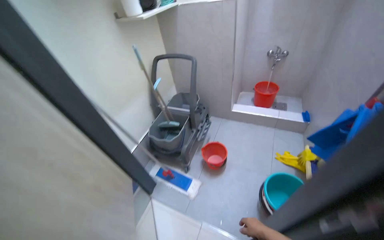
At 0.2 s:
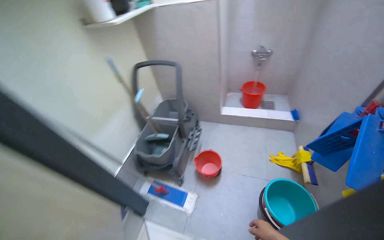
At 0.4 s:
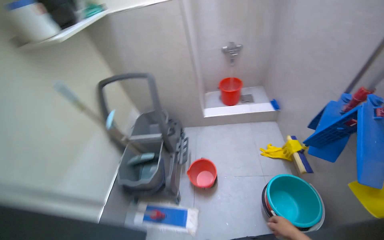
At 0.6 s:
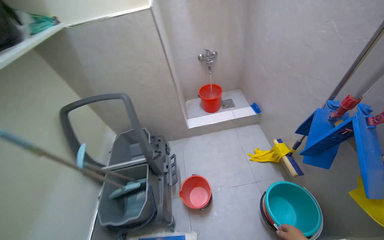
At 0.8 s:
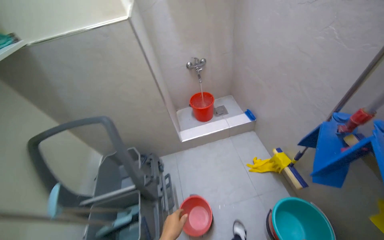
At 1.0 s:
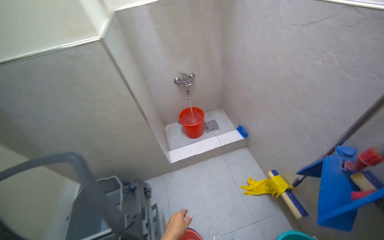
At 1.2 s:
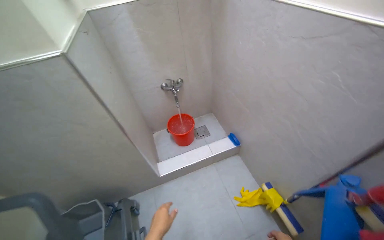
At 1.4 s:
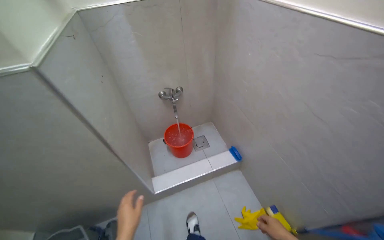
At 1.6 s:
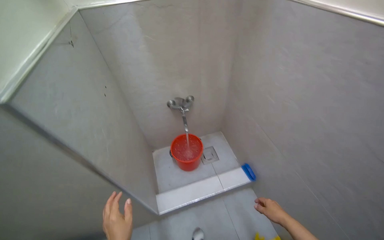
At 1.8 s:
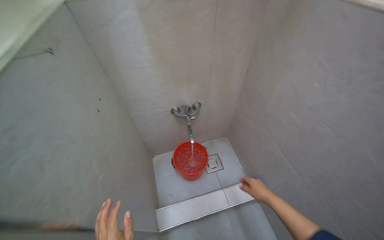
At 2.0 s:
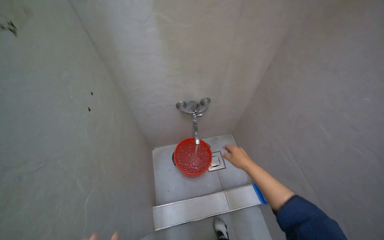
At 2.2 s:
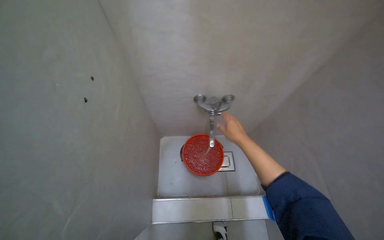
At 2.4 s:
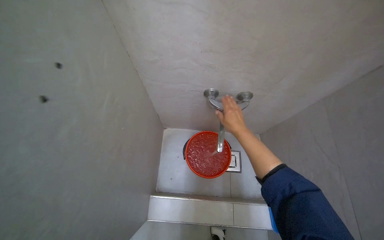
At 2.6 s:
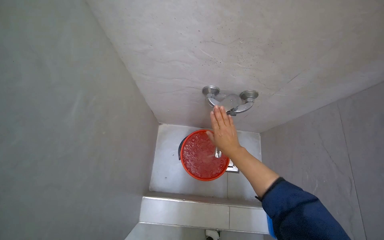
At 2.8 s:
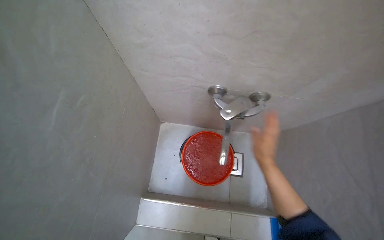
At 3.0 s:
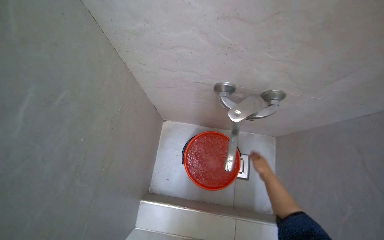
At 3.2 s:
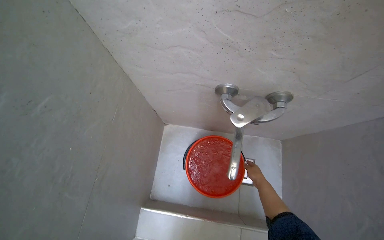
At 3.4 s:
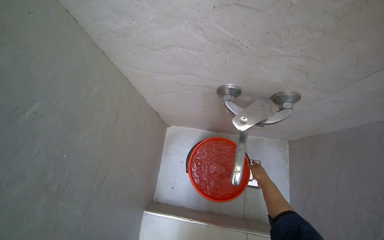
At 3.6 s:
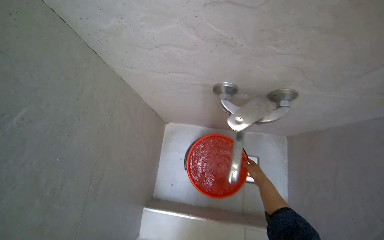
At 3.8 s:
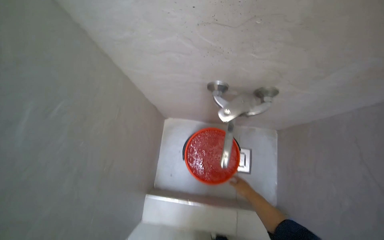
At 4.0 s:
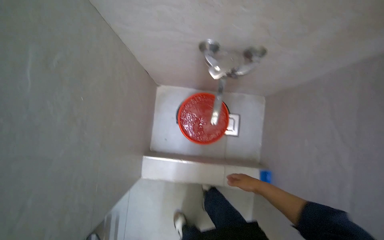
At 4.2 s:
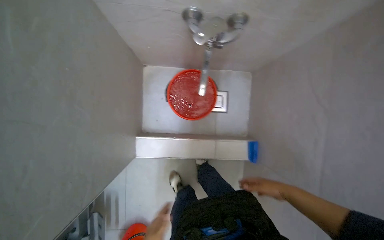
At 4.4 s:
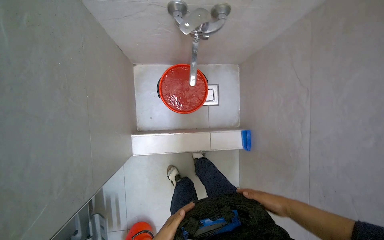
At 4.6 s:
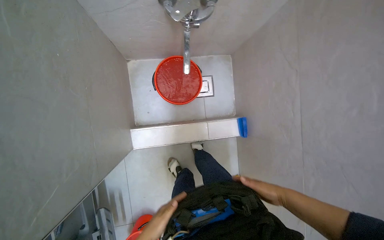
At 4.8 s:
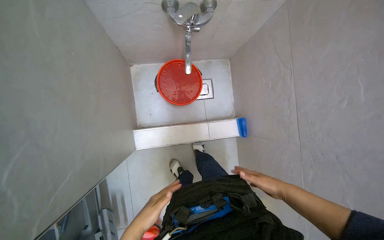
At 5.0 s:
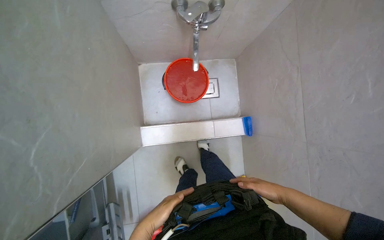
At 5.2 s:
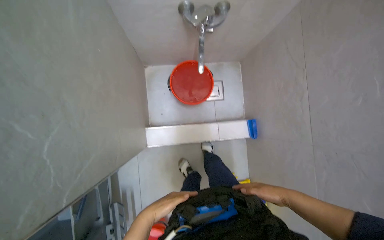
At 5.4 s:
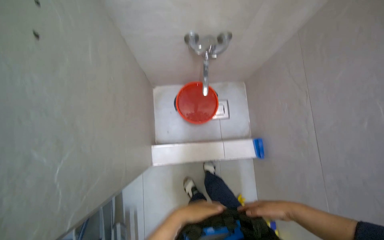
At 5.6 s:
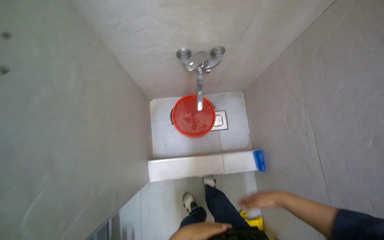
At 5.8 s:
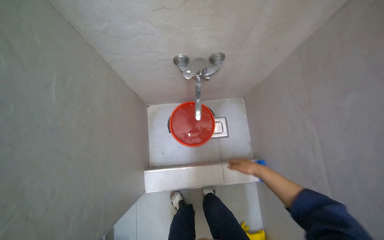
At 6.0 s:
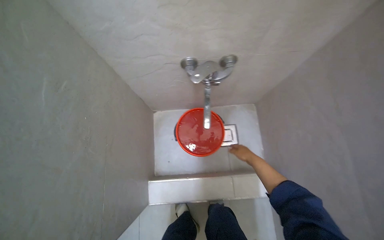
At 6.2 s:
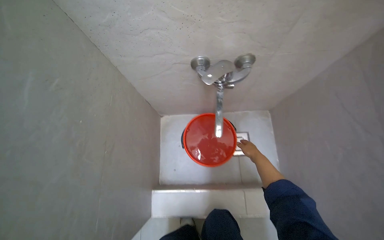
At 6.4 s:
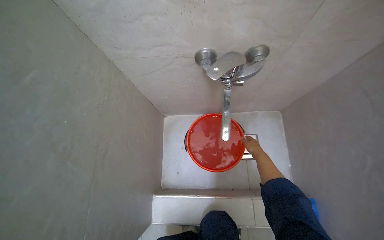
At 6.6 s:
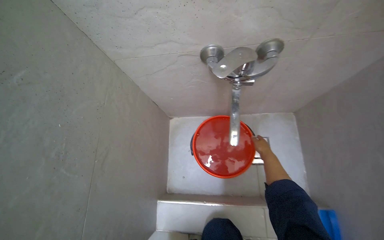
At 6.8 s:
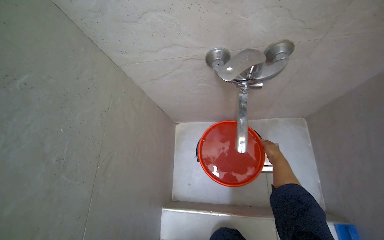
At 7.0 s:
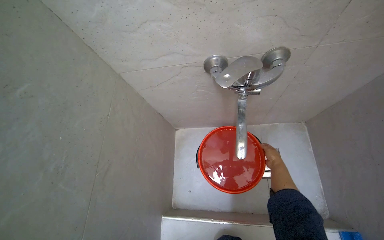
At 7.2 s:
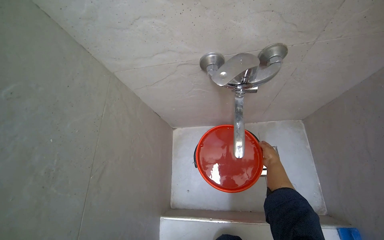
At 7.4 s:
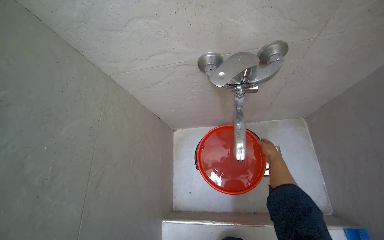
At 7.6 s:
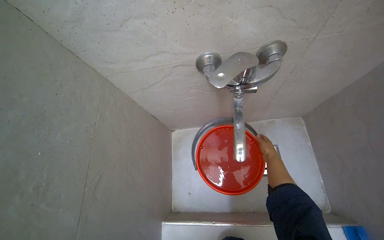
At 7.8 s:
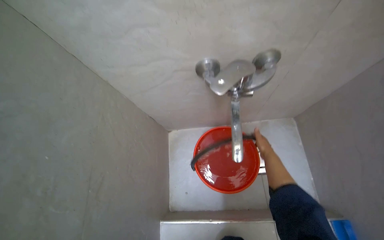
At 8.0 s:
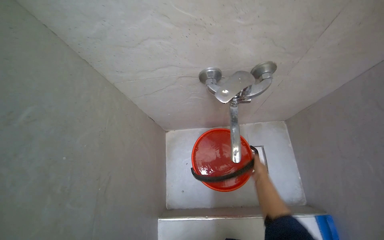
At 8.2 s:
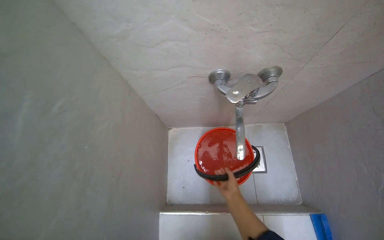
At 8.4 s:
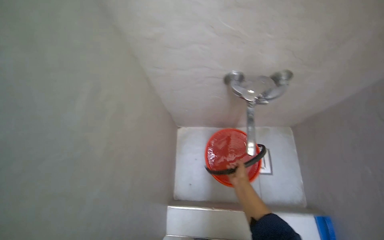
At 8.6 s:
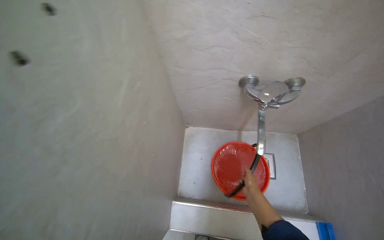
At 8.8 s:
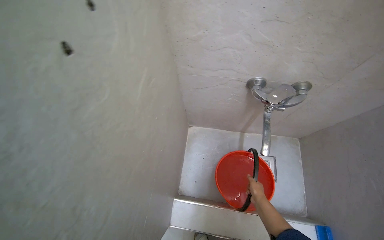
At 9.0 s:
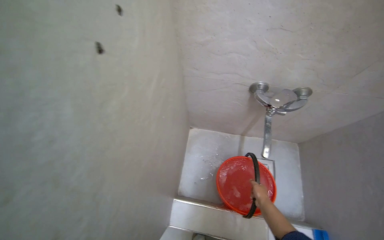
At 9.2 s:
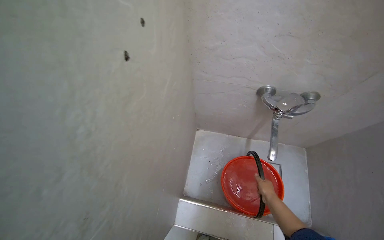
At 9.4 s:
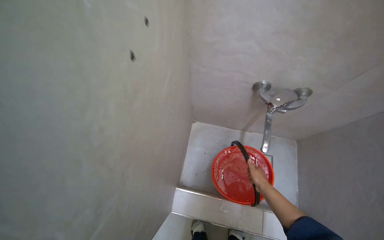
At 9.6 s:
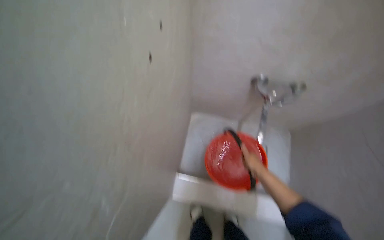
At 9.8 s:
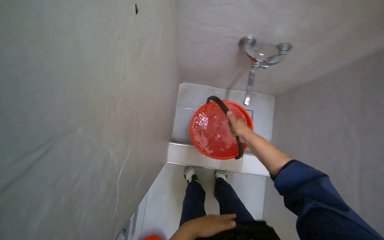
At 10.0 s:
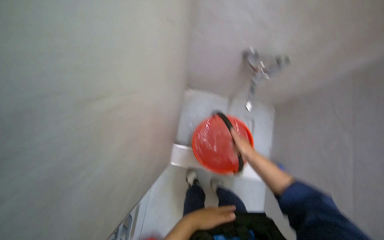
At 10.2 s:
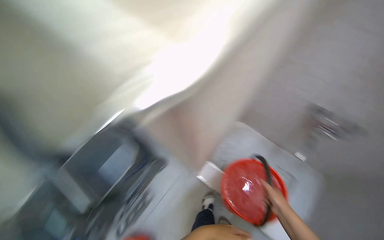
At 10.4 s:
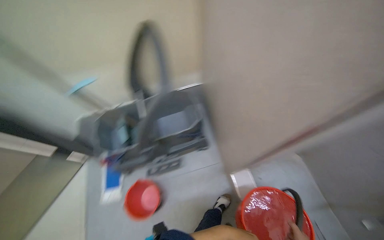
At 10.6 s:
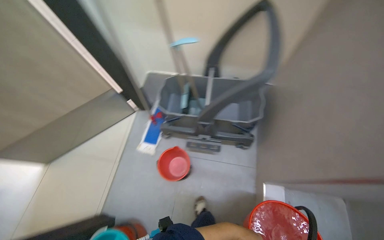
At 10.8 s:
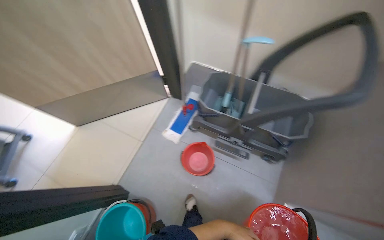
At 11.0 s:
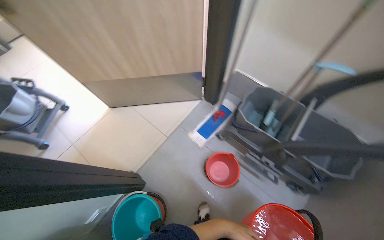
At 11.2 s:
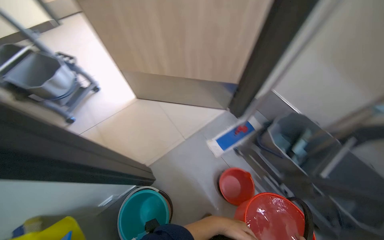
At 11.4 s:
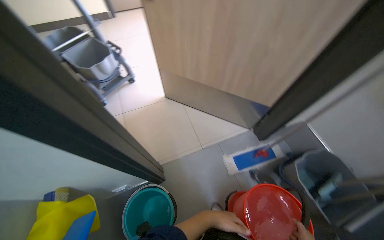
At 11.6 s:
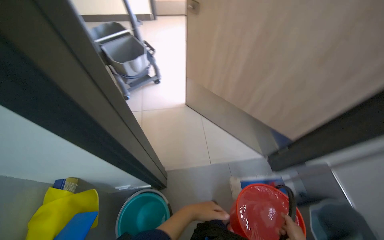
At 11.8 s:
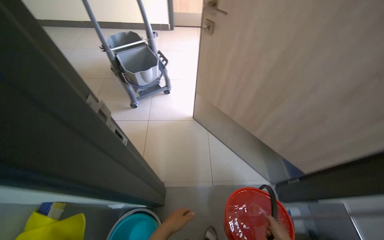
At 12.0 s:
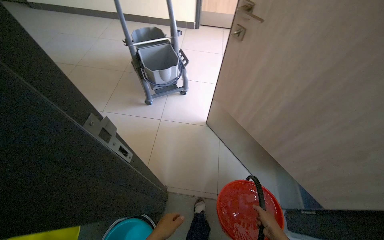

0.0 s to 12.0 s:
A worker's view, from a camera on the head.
Job: preparing cleaning supplies.
The whole recording: Filling cleaning buckets with water. The worker fills cleaning buckets with water from a faucet.
0.0 to 1.6 s: The head travels approximately 1 m. The head rotates roughly 40 degrees to the right.
1.6 to 3.0 s: The camera is carried roughly 70 cm. The camera pitches downward, by some 25 degrees. The scene rotates clockwise by roughly 25 degrees.
3.0 to 4.4 s: The view tips downward by roughly 20 degrees. The right hand goes approximately 50 cm down the picture and nearer to the camera.
4.4 to 6.0 s: The view tilts some 15 degrees upward. The right hand moves up the picture, farther from the camera and to the left, roughly 35 cm.
7.6 to 9.0 s: The right hand moves down the picture, roughly 15 cm.
9.0 to 10.4 s: The head turns to the left by roughly 50 degrees.
10.4 to 12.0 s: The camera is carried some 90 cm. The wearer's head swings about 120 degrees to the left.

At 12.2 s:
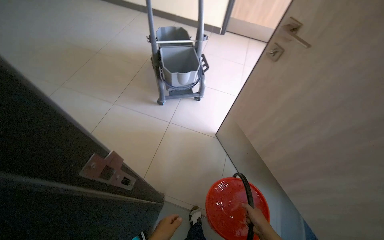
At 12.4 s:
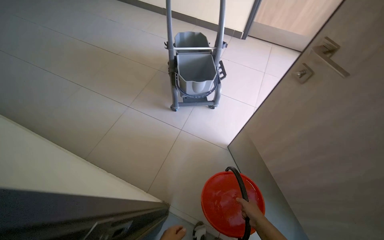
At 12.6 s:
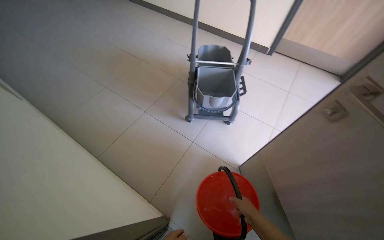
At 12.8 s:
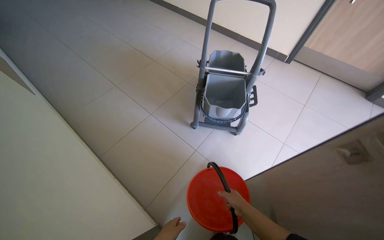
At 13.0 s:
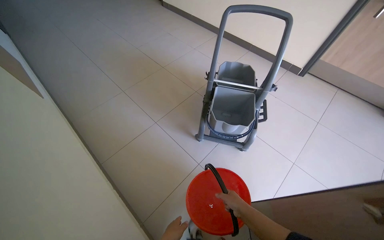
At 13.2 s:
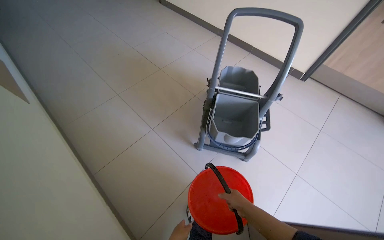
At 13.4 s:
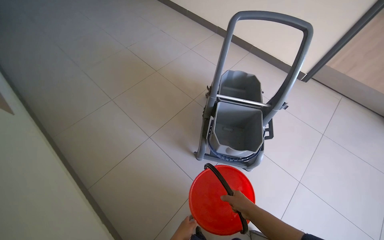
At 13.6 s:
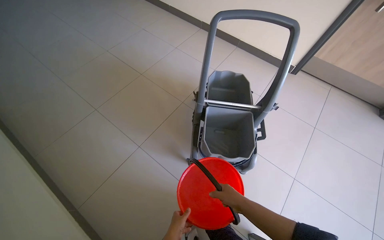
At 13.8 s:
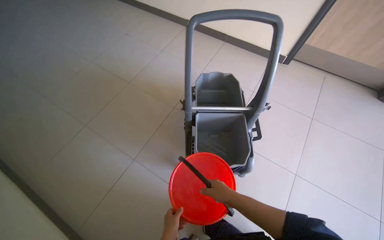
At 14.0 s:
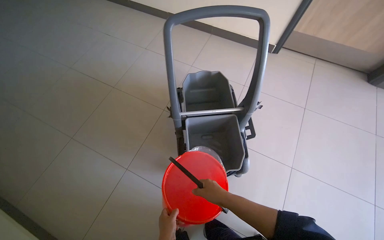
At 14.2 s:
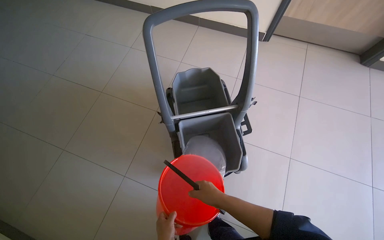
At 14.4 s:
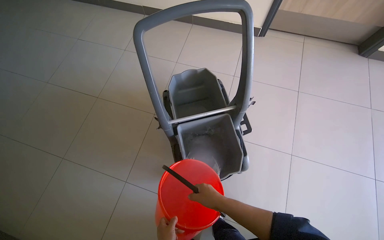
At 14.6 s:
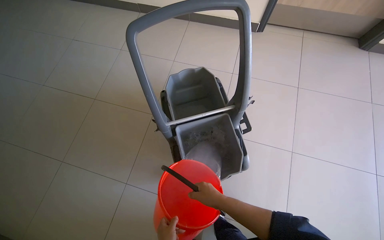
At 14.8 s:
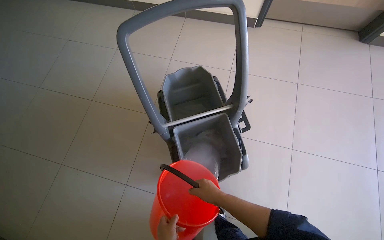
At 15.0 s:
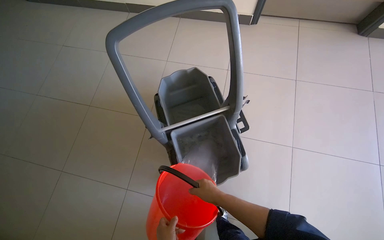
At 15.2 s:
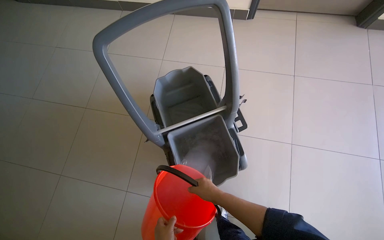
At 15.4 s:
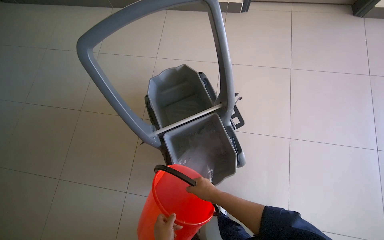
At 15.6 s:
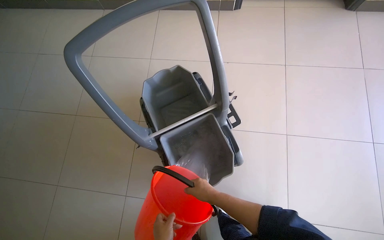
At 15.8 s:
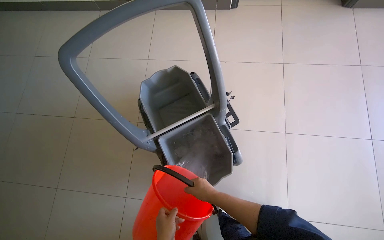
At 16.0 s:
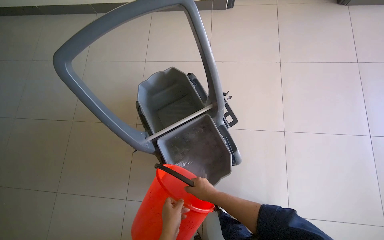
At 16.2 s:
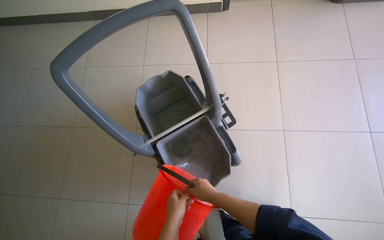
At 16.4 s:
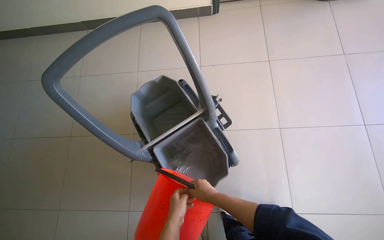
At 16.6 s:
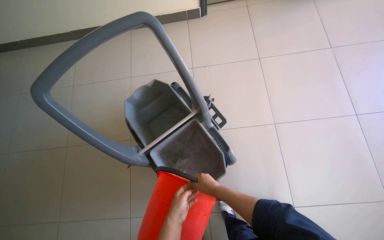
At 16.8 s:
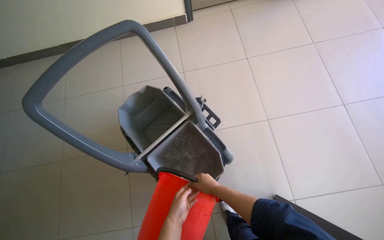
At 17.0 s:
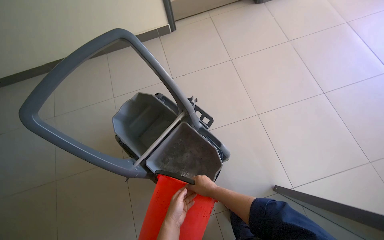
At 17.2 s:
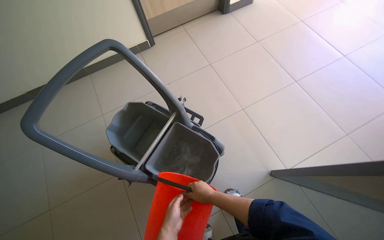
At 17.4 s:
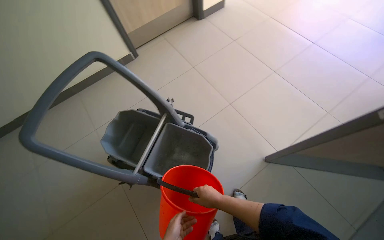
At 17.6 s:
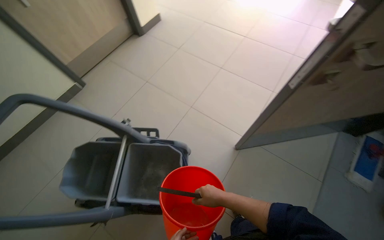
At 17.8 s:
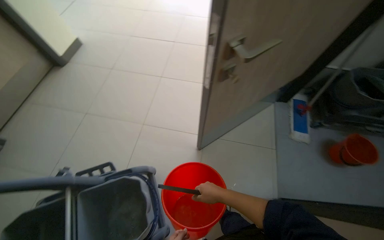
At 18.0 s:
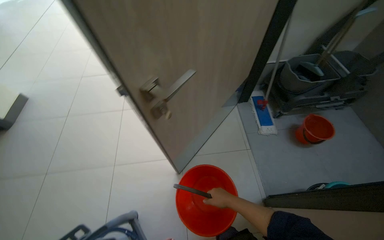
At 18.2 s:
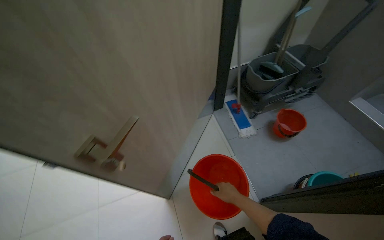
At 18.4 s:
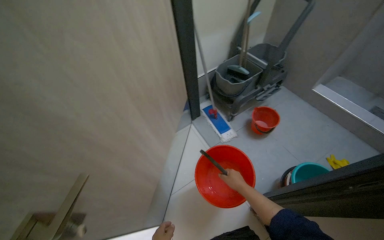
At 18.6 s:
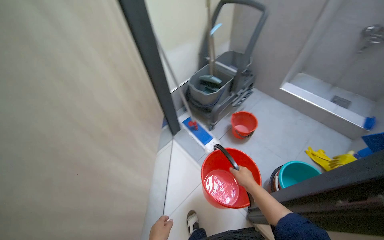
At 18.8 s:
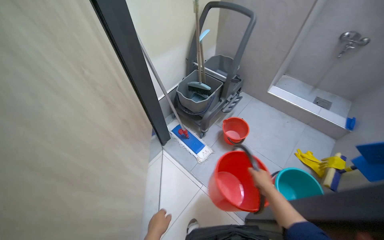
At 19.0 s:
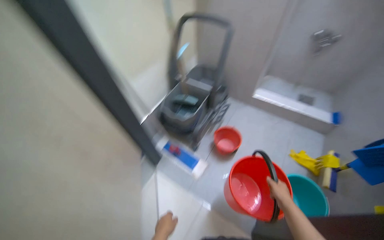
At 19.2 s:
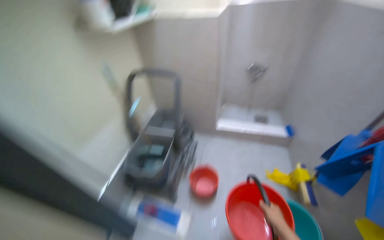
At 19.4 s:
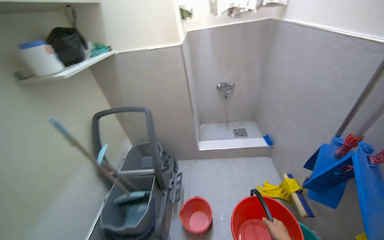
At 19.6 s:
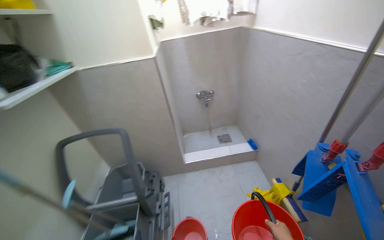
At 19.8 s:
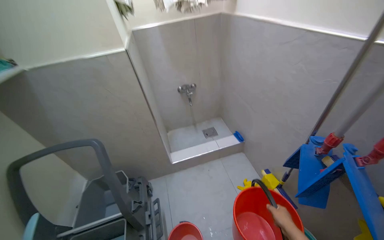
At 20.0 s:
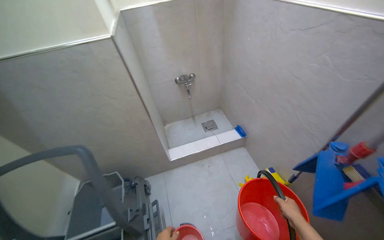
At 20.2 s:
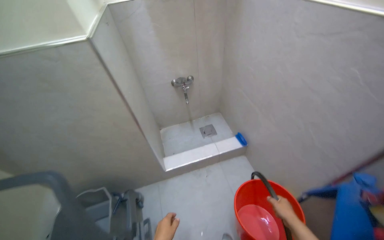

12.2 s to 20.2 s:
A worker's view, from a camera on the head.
Job: preparing cleaning supplies.
The whole recording: Filling cleaning buckets with water. The worker fills cleaning buckets with water from a faucet.
12.2 to 13.8 s: The wearer moves about 70 cm.
13.8 to 15.4 s: The right hand goes approximately 10 cm farther from the camera.
15.4 to 17.0 s: The scene rotates counterclockwise by some 25 degrees.
17.0 to 18.6 s: The camera travels roughly 80 cm. The head rotates some 115 degrees to the right. The view tilts approximately 25 degrees upward.
18.6 to 20.2 s: The camera is carried some 80 cm. The head rotates about 60 degrees to the right. The camera pitches upward, by roughly 15 degrees.
